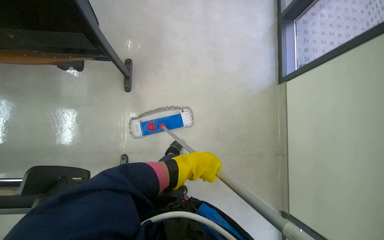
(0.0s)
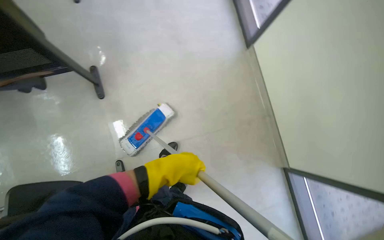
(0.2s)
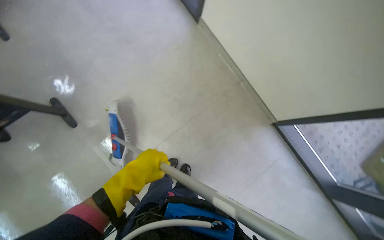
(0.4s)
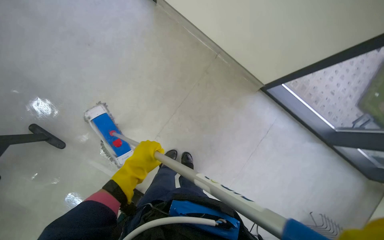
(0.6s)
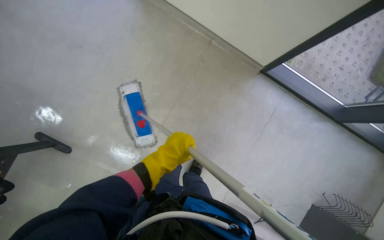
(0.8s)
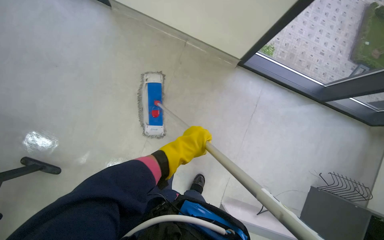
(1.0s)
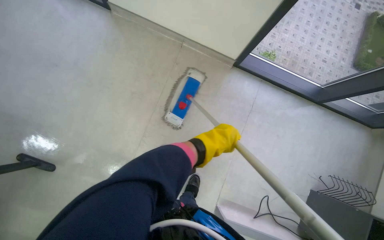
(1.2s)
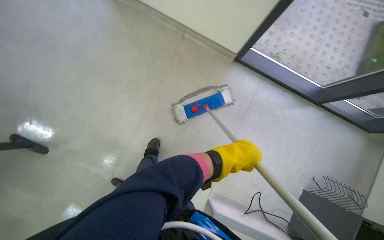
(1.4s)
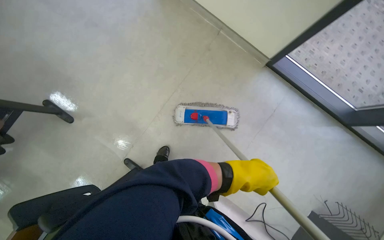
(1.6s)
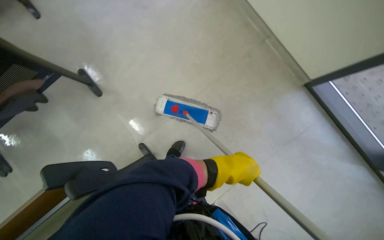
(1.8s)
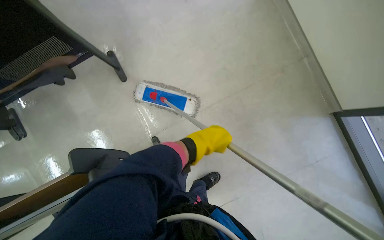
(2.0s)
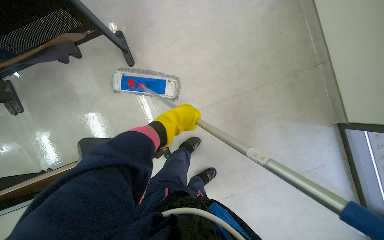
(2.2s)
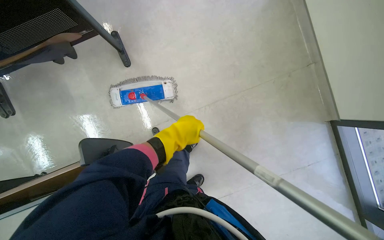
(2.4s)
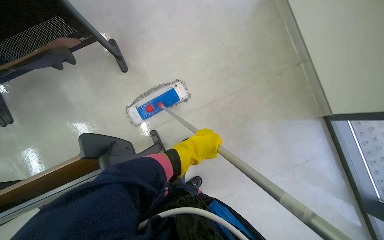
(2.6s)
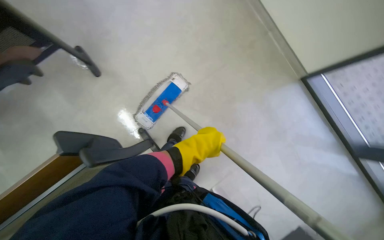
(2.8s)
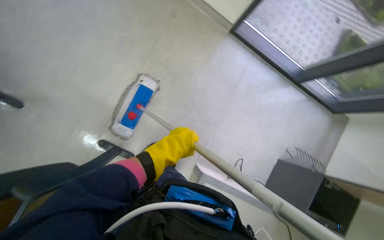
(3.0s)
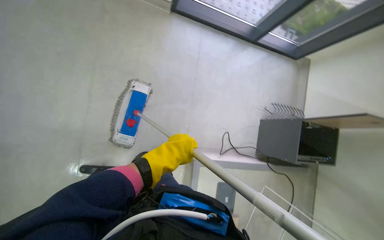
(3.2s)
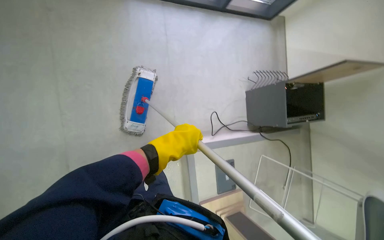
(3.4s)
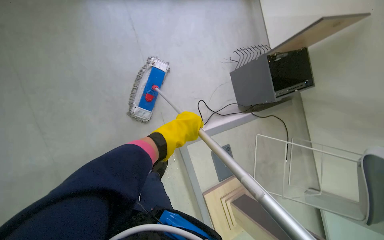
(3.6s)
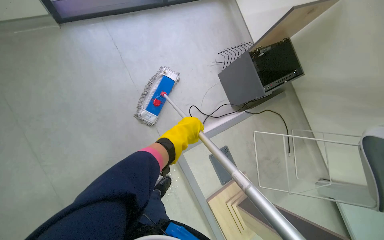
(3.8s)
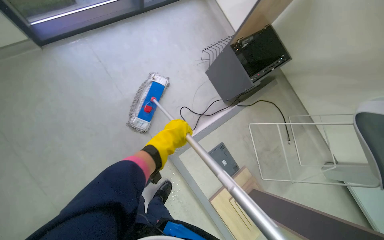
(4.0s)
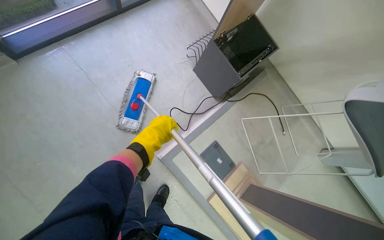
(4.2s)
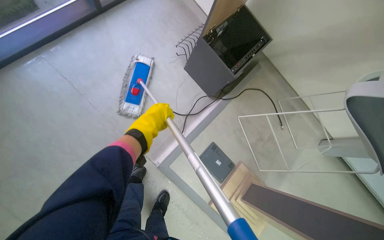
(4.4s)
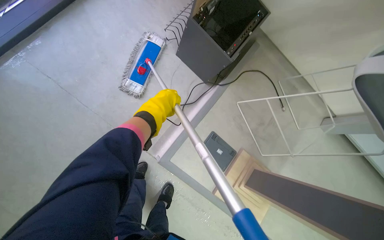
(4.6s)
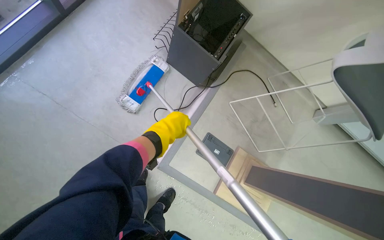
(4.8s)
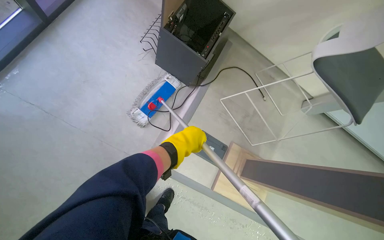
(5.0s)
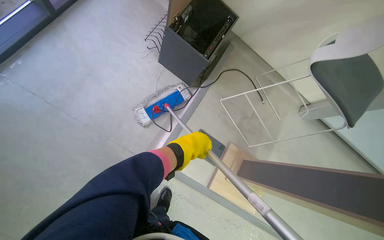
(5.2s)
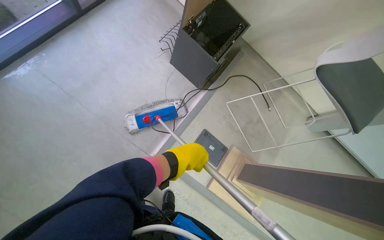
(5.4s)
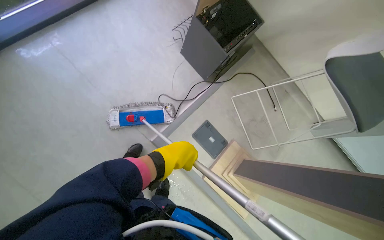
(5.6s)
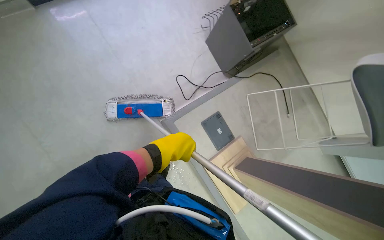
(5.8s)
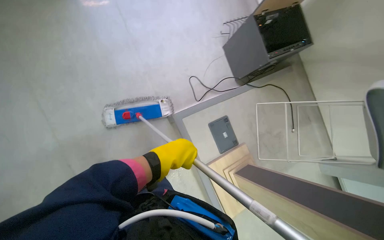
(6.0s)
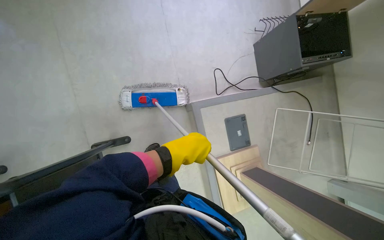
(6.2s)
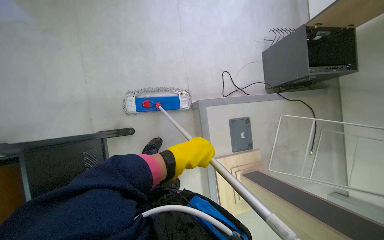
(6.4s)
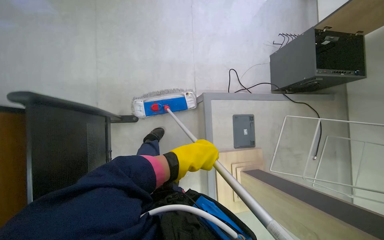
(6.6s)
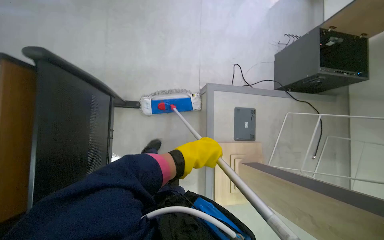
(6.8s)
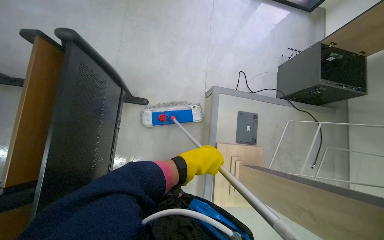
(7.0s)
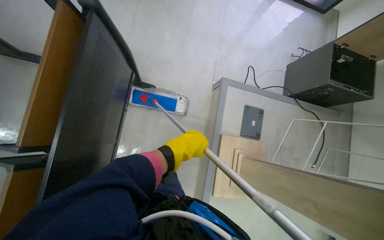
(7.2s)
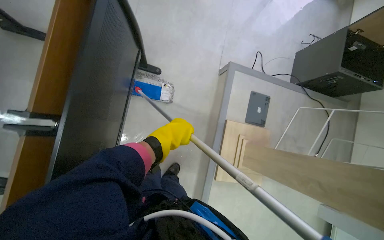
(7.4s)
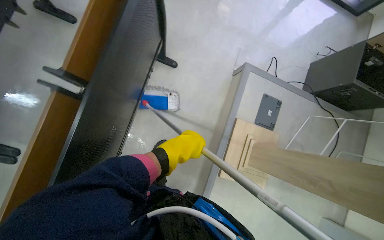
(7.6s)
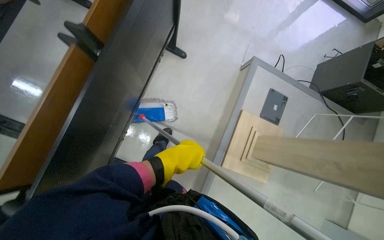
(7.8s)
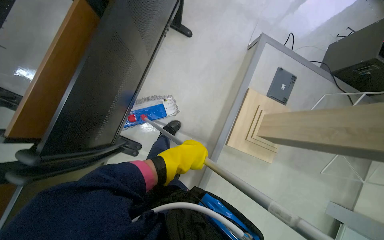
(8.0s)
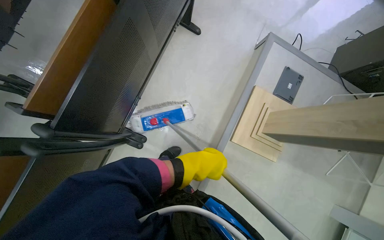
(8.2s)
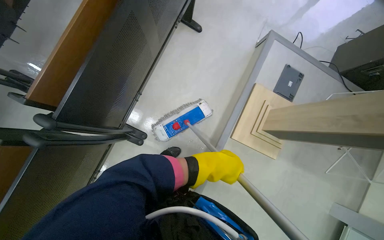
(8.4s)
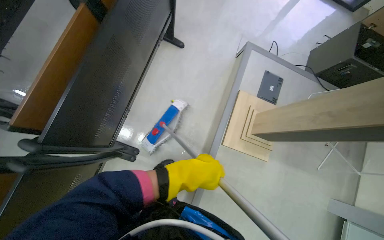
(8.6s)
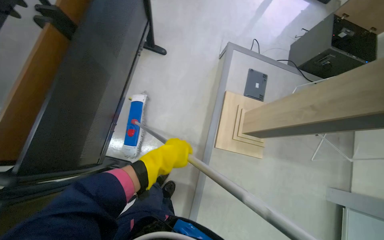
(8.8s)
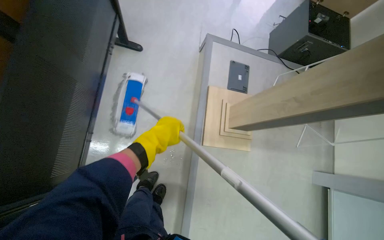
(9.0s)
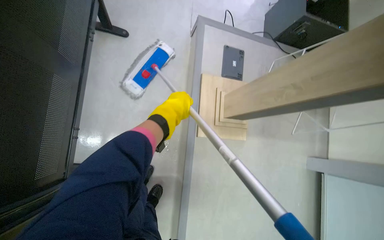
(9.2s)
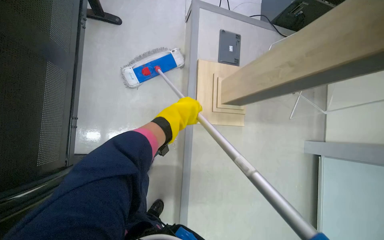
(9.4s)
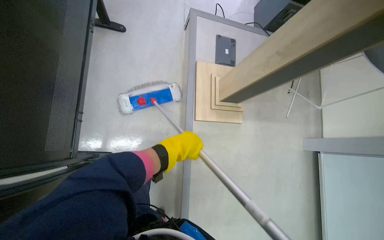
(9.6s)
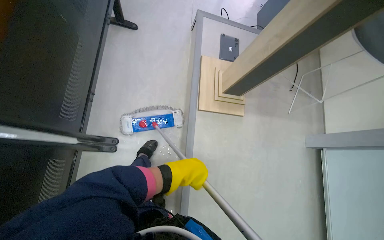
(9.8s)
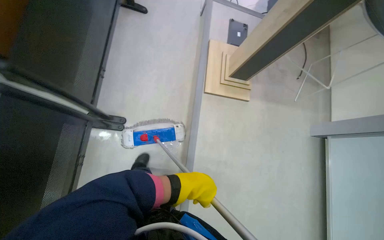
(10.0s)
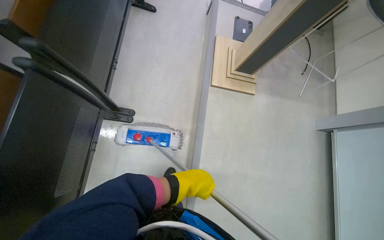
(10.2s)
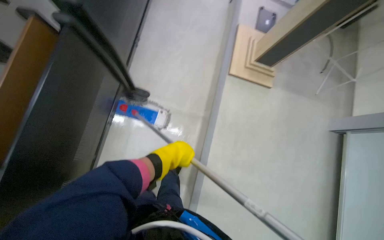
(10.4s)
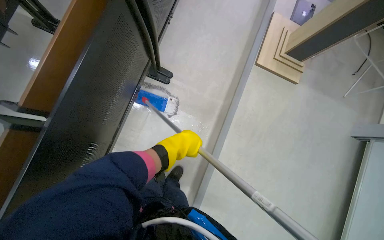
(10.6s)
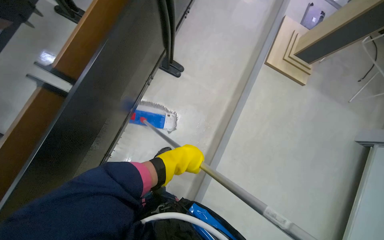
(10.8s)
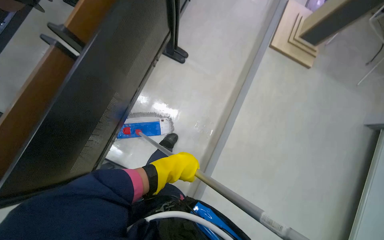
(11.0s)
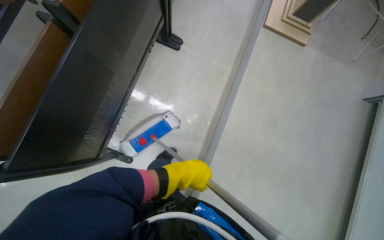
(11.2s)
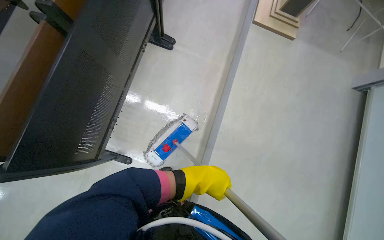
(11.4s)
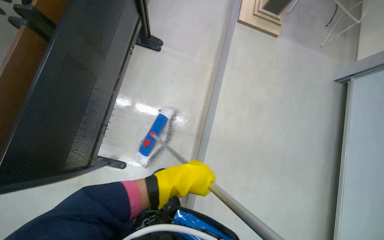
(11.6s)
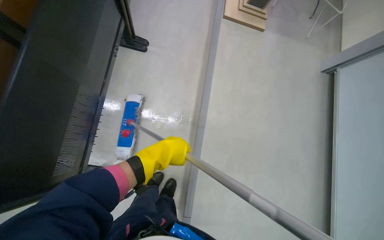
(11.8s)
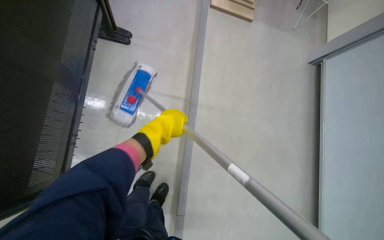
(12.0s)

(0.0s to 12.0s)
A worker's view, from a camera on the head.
Job: mopping floor.
The whole recording: Mopping auditorium floor. The worker mops the floor in the auditorium, moving between rows of desks.
0.0s - 1.6s: The camera is carried roughly 40 cm. The scene turns approximately 55 degrees counterclockwise in the picture.
3.0s - 4.4s: The head travels about 60 cm. The scene rotates counterclockwise by some 65 degrees.
6.0s - 7.6s: The camera travels about 70 cm. The scene turns some 45 degrees clockwise in the picture.
7.6s - 9.0s: The left hand goes to the right and returns, about 5 cm each way.
9.0s - 10.4s: The camera is carried approximately 70 cm.
10.4s - 12.0s: The camera is carried some 50 cm.

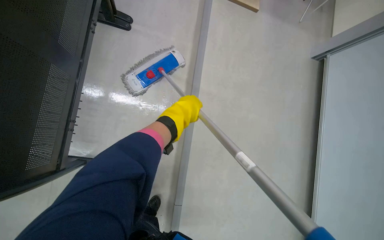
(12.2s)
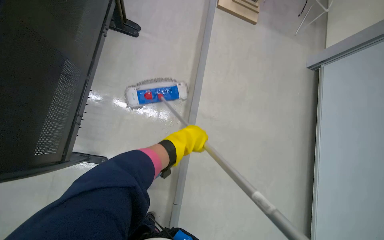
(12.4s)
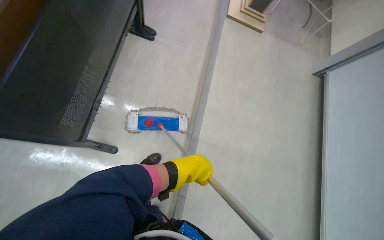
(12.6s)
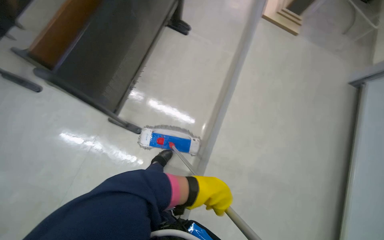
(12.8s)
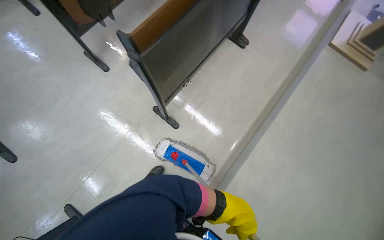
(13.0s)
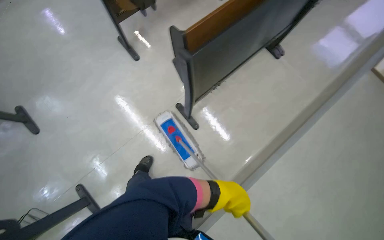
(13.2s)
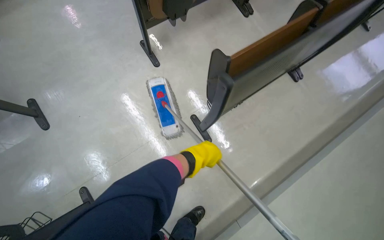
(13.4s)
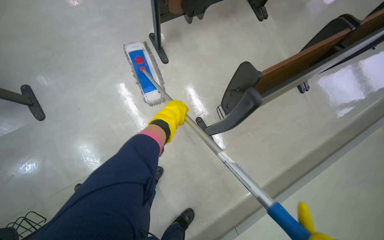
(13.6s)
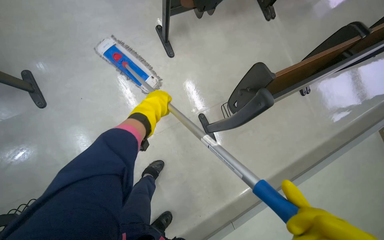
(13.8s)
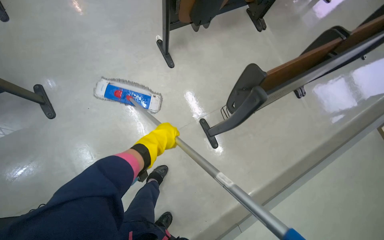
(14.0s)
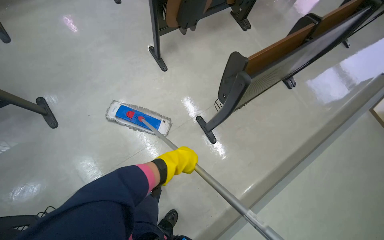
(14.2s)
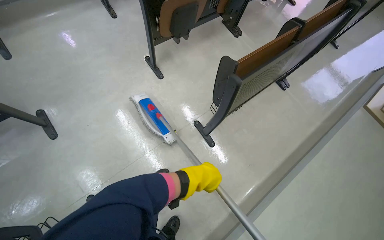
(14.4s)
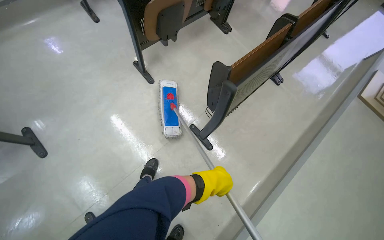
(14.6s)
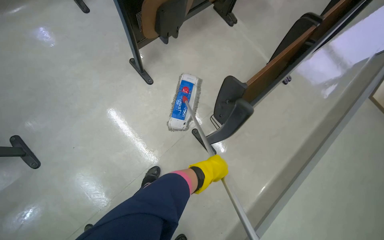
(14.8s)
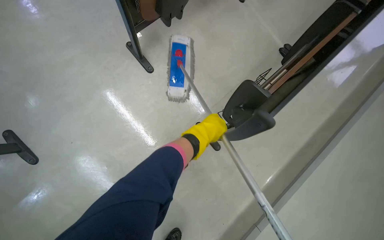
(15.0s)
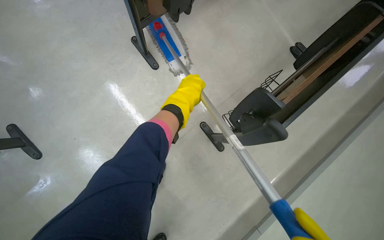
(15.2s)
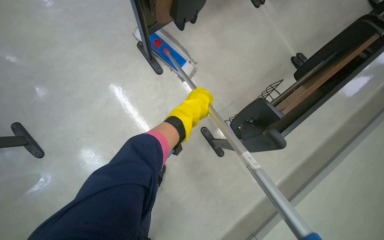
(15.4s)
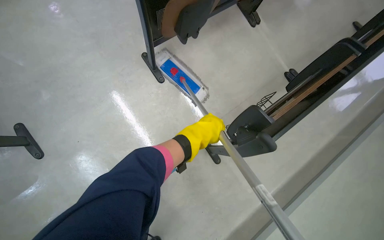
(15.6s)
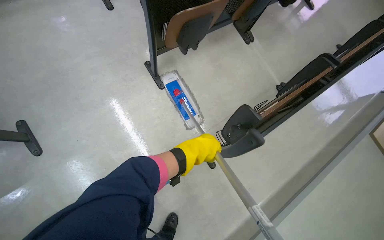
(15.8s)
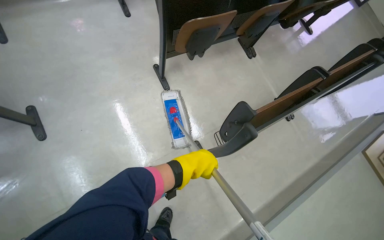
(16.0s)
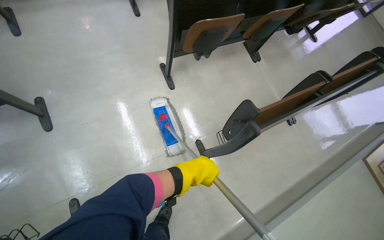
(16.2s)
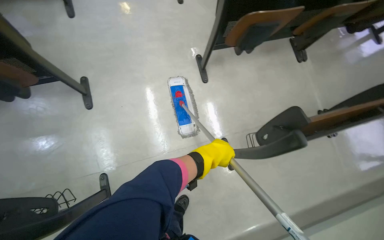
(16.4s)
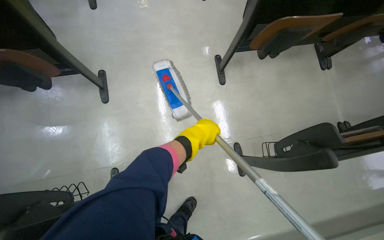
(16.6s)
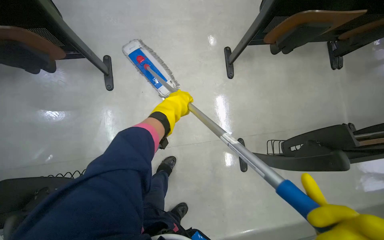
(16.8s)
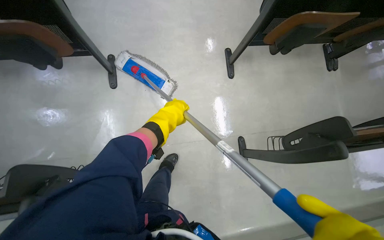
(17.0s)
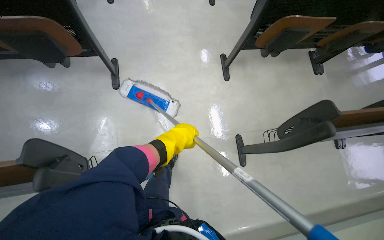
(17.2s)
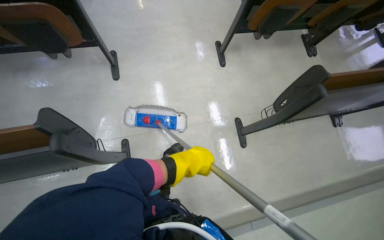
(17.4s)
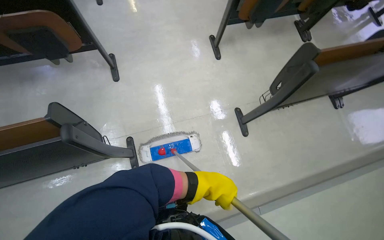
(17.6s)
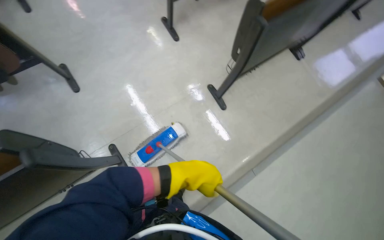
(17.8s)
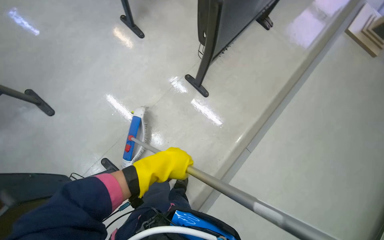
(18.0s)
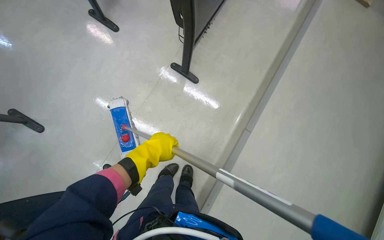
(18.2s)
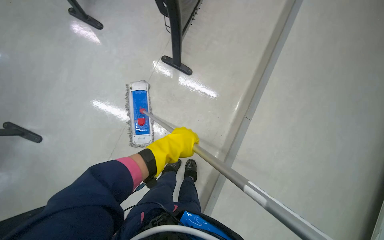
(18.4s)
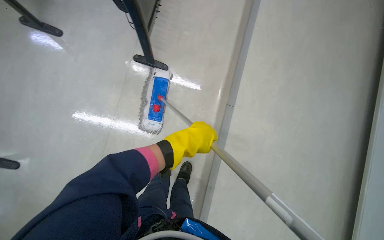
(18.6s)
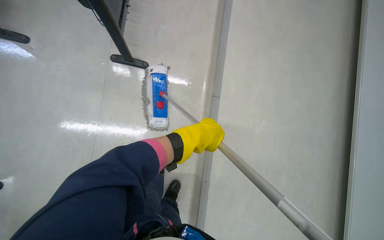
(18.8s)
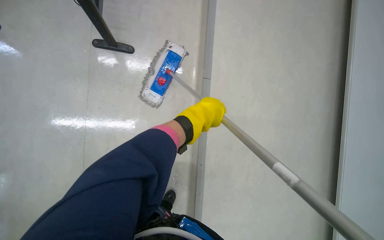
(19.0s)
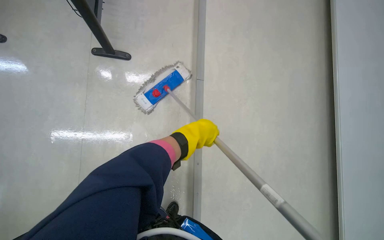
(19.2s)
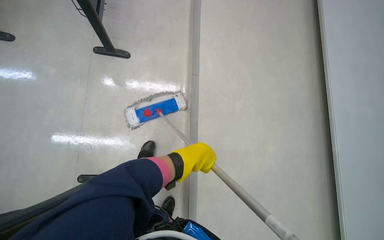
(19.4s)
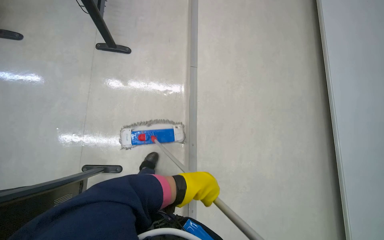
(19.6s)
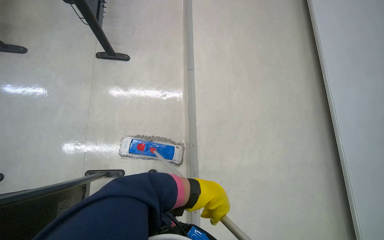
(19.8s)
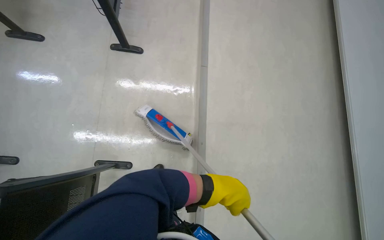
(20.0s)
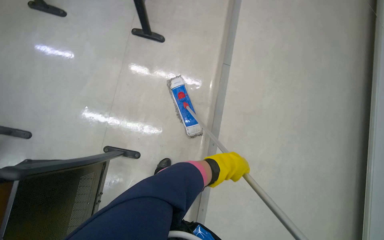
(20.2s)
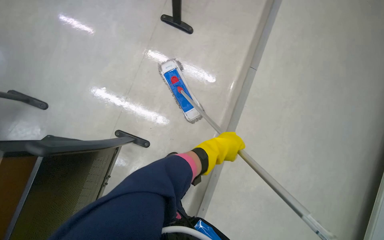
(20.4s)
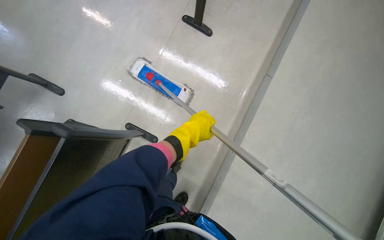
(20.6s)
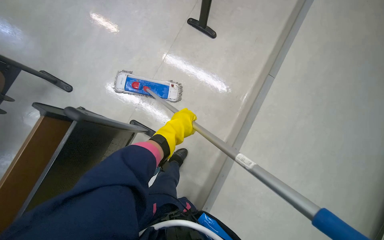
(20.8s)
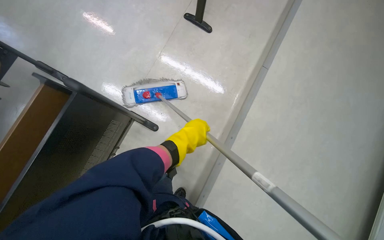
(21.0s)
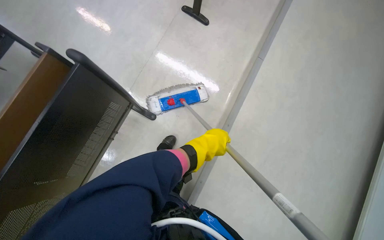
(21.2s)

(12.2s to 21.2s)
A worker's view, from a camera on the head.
Job: mopping floor.
The whole recording: Mopping auditorium floor. The worker mops the floor in the auditorium, moving between rows of desks.
12.2s - 13.8s: The camera is carried about 90 cm. The wearer's head swings roughly 55 degrees to the left.
13.8s - 15.2s: The left hand shifts roughly 10 cm to the right, and reaches about 20 cm down the picture, then returns.
15.2s - 16.6s: The scene turns roughly 25 degrees clockwise in the picture. The left hand travels down the picture by roughly 20 cm.
16.6s - 18.2s: The wearer moves approximately 50 cm. The scene turns roughly 50 degrees counterclockwise in the picture.
18.2s - 19.8s: The view tilts roughly 20 degrees upward.
19.8s - 21.2s: The scene rotates clockwise by roughly 30 degrees.
